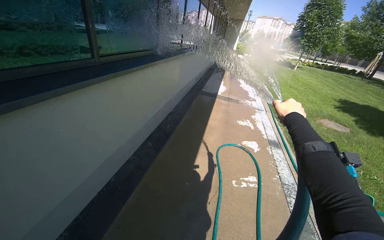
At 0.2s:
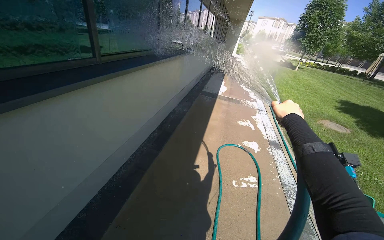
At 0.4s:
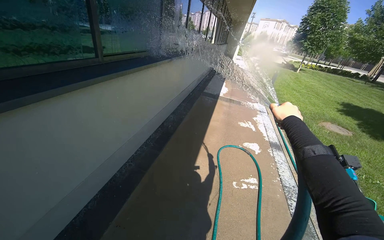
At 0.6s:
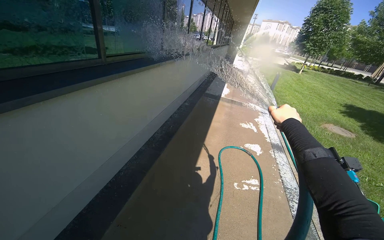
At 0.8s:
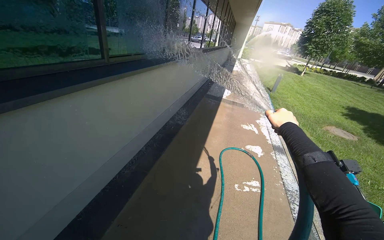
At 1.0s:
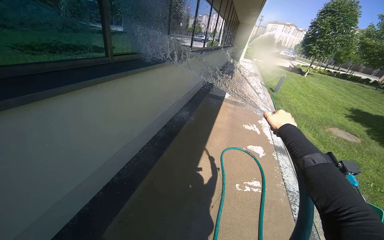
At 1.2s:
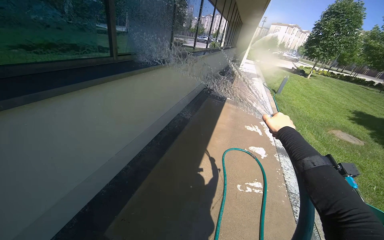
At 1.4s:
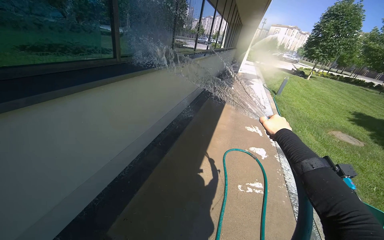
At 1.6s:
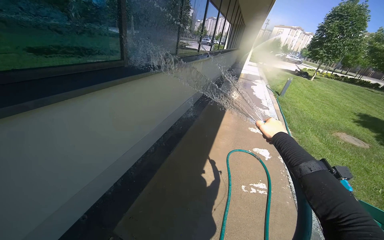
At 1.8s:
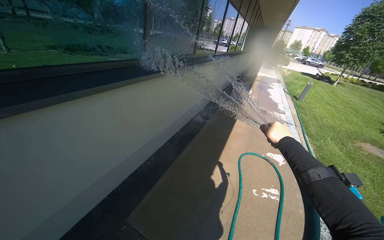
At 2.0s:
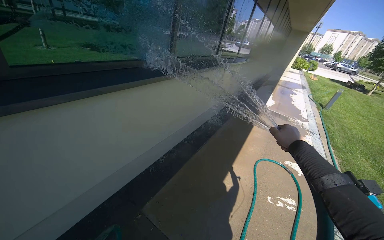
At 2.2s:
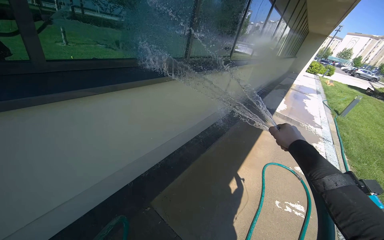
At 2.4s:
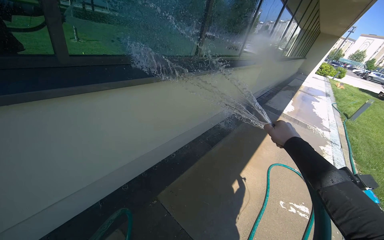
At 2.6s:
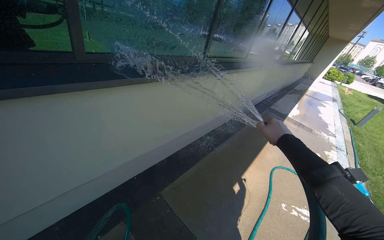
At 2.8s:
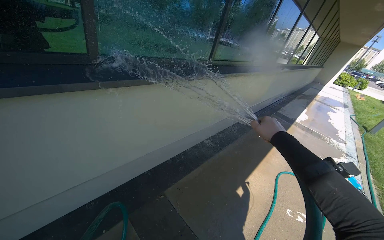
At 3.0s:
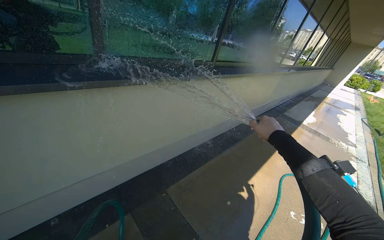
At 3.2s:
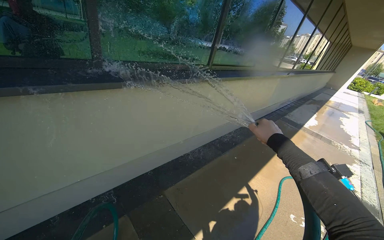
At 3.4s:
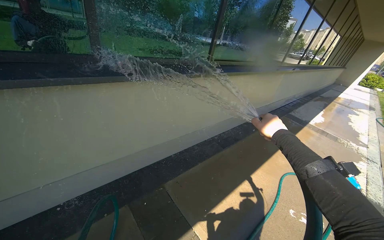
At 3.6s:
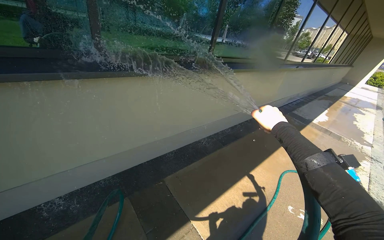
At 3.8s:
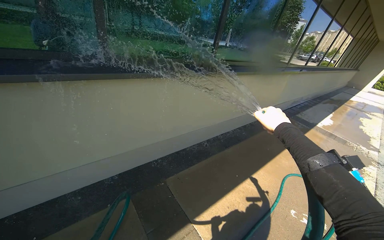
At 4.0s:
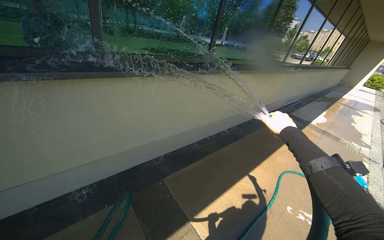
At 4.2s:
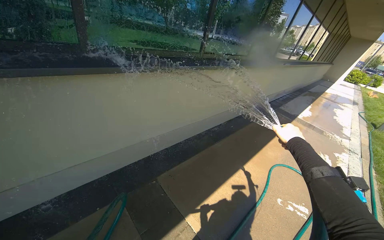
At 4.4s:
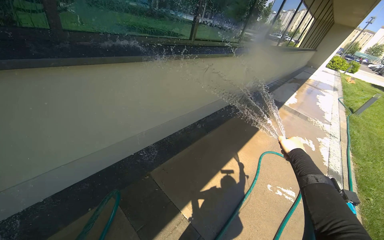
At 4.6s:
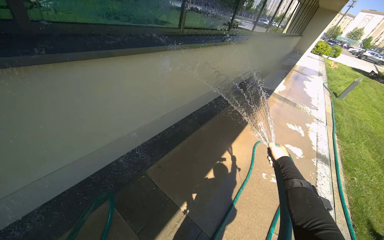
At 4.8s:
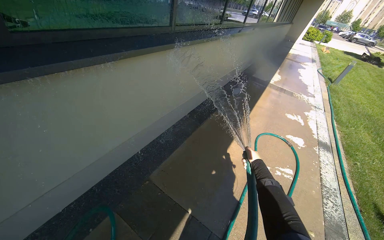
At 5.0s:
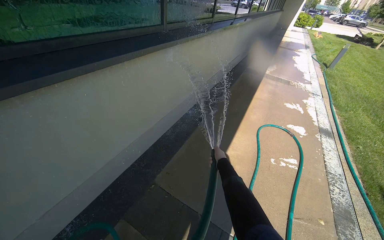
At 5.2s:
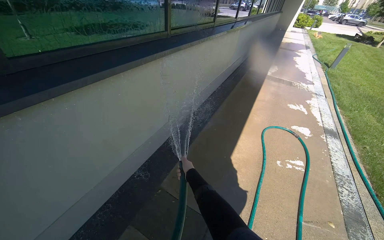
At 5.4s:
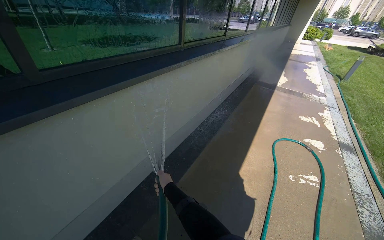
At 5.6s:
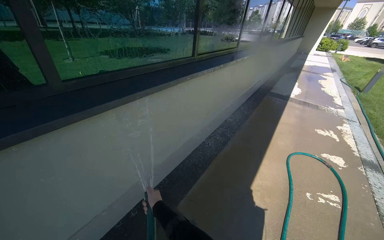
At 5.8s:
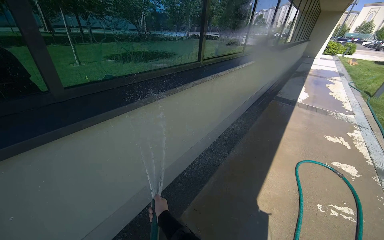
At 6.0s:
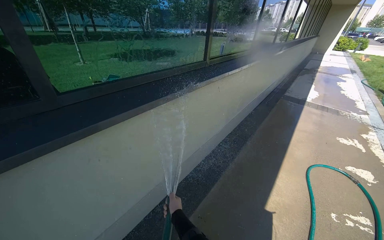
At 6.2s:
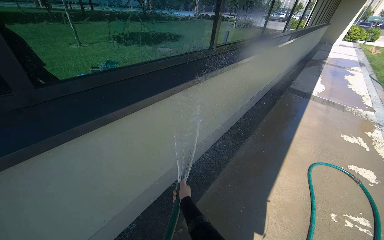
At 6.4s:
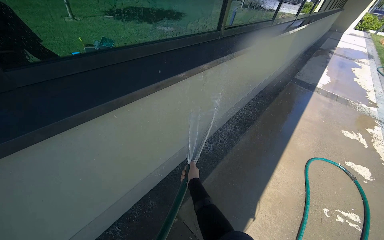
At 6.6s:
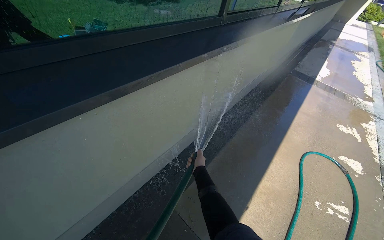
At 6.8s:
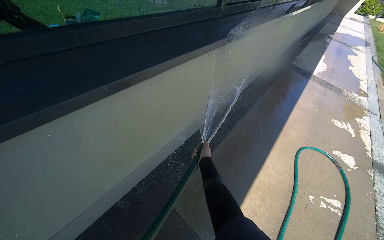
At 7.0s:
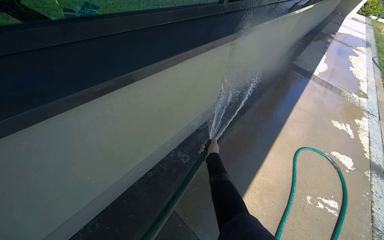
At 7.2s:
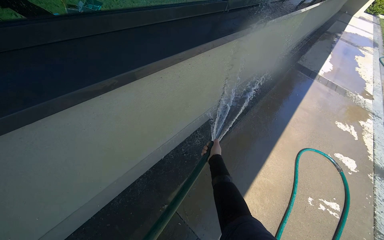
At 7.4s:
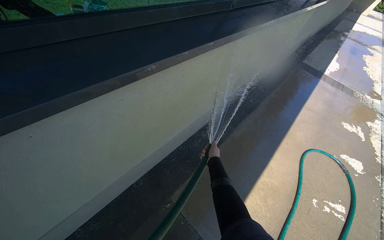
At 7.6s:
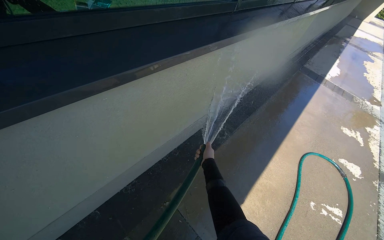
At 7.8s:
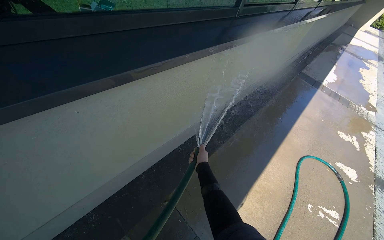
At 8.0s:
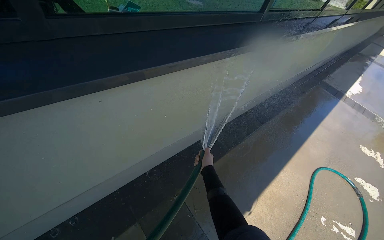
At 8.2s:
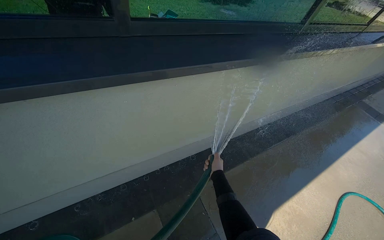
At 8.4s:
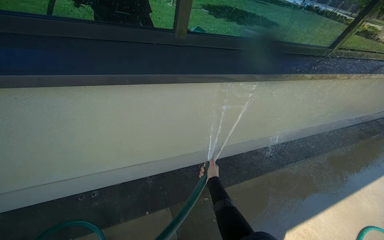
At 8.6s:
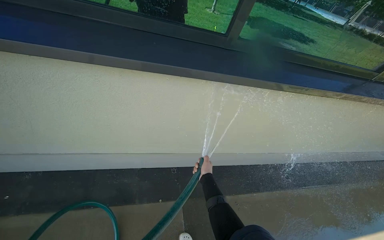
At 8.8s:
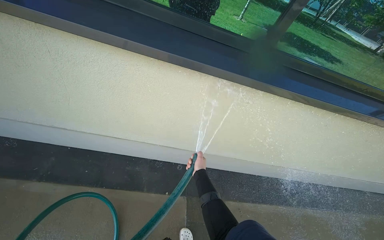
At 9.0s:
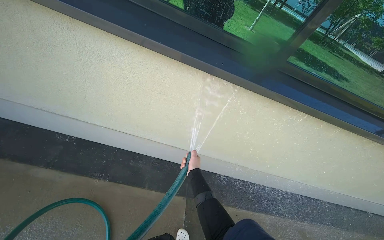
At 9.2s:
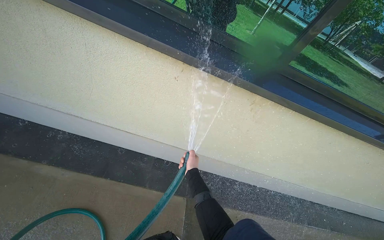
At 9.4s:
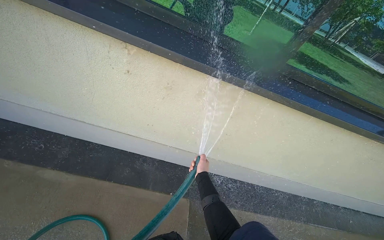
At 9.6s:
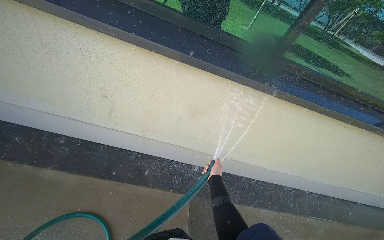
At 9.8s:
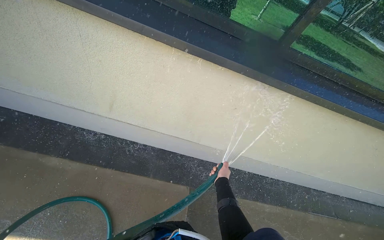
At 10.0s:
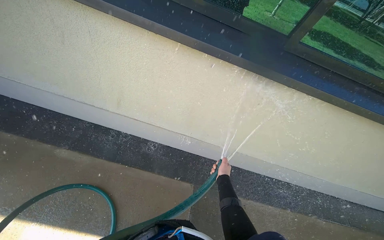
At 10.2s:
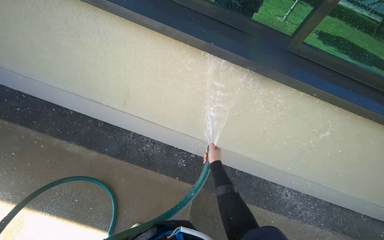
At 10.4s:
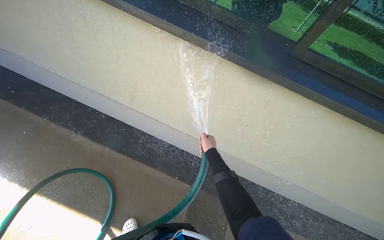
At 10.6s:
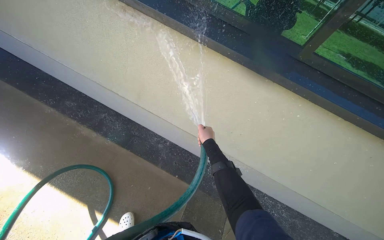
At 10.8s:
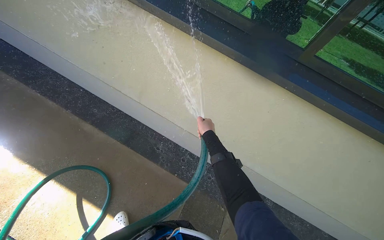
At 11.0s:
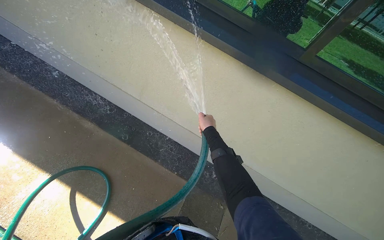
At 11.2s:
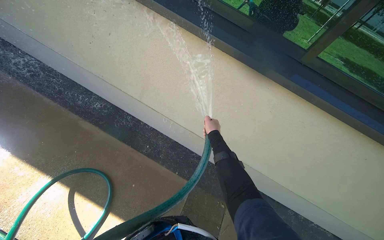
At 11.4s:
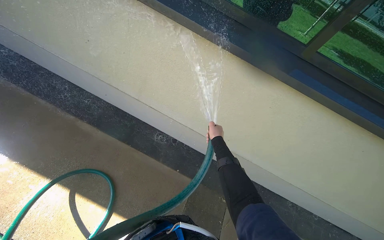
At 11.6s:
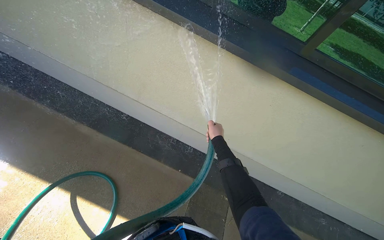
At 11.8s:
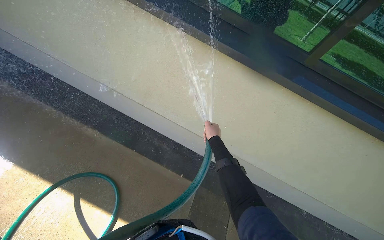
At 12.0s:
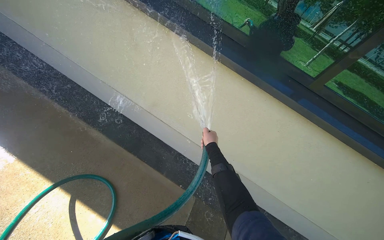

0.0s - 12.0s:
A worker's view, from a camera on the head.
Job: cleaning windows.
The whole recording: Spraying water on building windows. The worker sprays water onto the building windows with a hose.
1.6s - 3.0s: The wearer looks some 25 degrees further to the left.
3.0s - 4.4s: The right hand is displaced to the right and down the picture by approximately 30 cm.
4.4s - 6.0s: The head travels roughly 40 cm.
6.0s - 7.6s: The view tilts roughly 20 degrees downward. The right hand goes some 35 cm farther from the camera, up the picture and to the right.
7.6s - 9.0s: The head travels some 70 cm. The wearer's head swings roughly 50 degrees to the left. The view tilts approximately 10 degrees upward.
9.0s - 10.4s: The right hand travels to the right by about 10 cm.

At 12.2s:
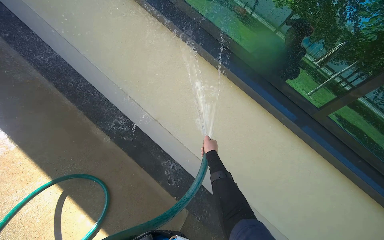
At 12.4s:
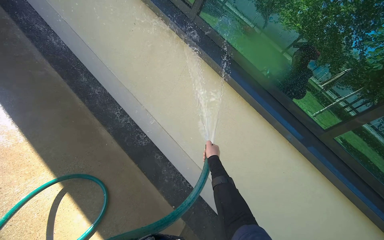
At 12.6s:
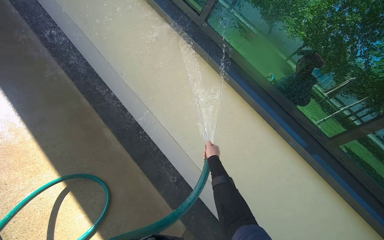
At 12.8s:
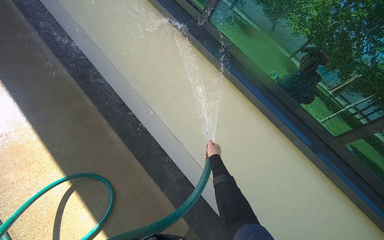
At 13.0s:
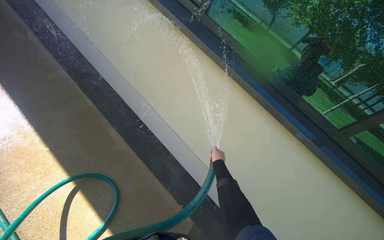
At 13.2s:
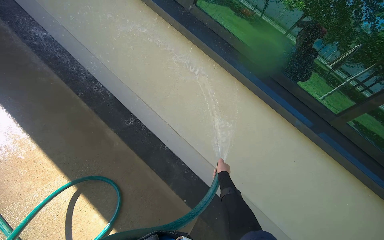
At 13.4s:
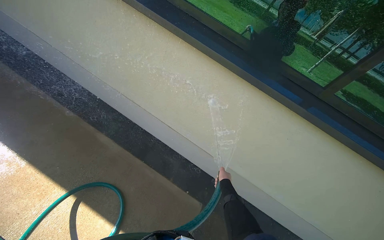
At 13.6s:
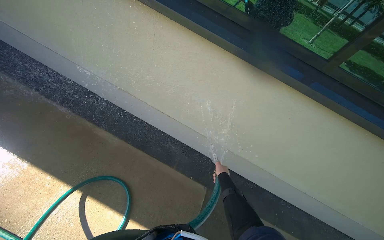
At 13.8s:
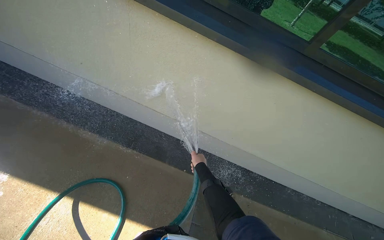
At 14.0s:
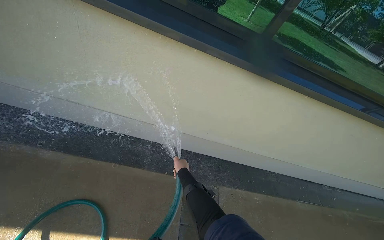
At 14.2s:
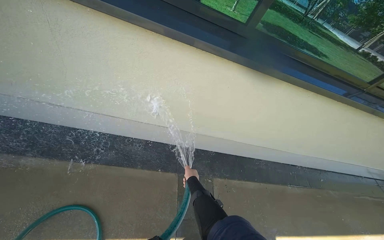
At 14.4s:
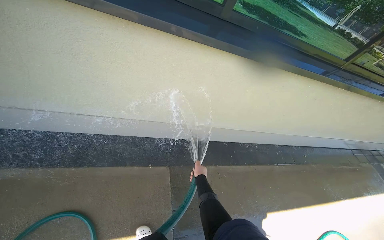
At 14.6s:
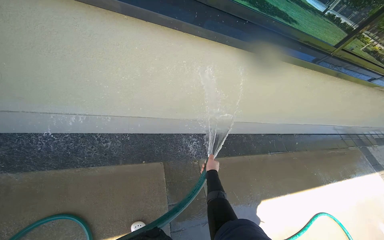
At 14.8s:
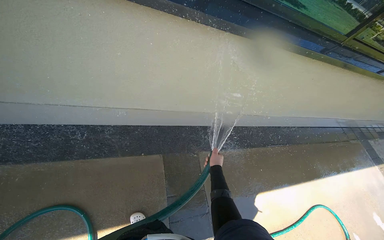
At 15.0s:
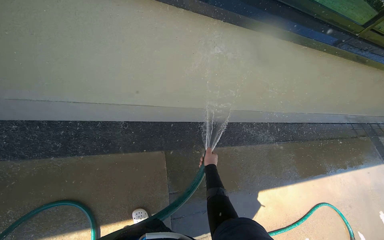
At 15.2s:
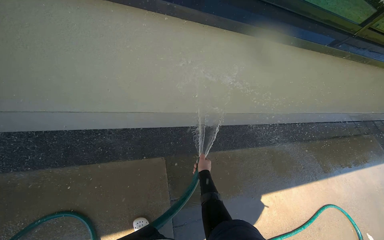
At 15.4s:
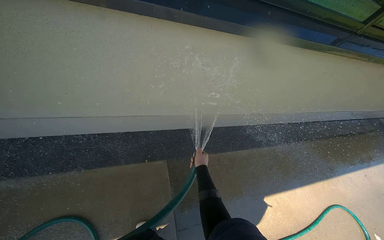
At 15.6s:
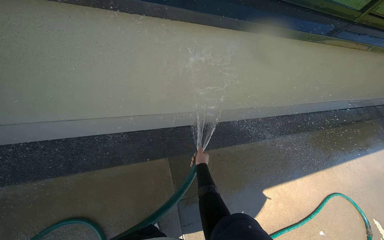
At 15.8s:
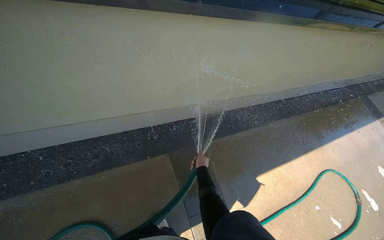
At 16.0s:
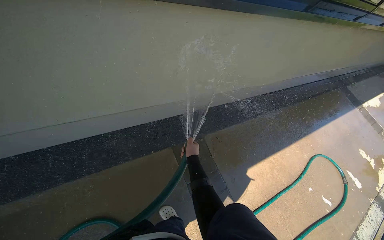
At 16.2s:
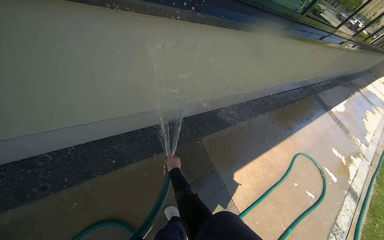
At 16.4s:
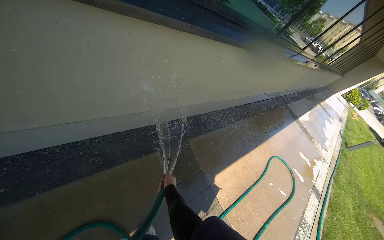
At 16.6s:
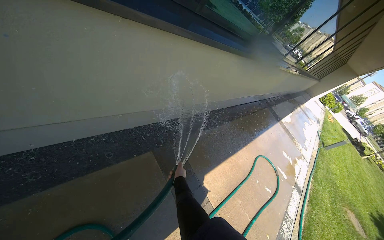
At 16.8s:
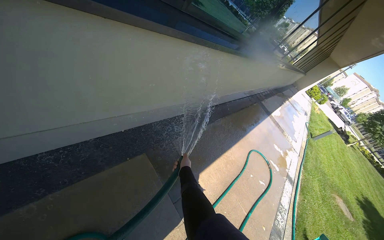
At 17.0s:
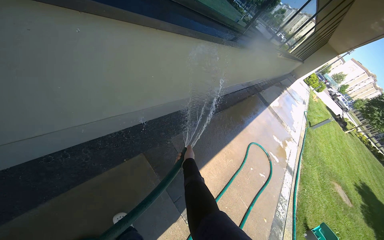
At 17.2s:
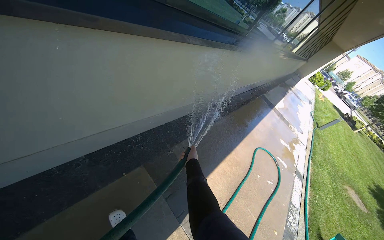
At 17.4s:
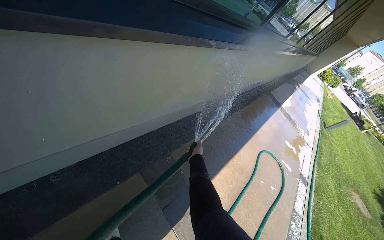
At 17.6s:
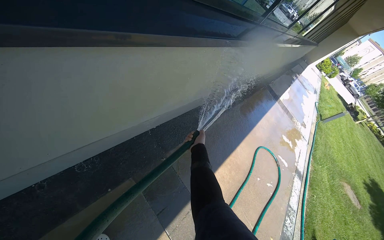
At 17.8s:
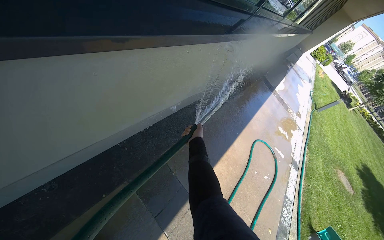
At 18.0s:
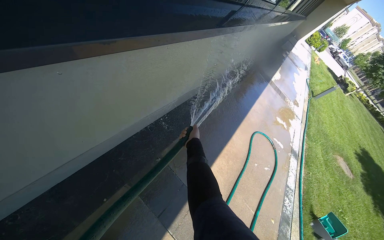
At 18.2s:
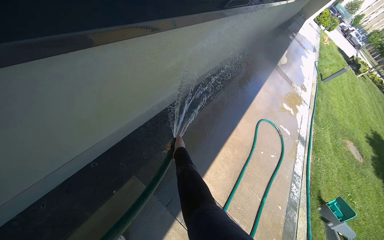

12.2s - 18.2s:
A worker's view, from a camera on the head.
Job: cleaning windows.
The whole recording: Spraying water on building windows. The worker sprays water onto the building windows with a hose.
13.8s - 15.2s: The wearer's head swings approximately 25 degrees to the right. The view tilts about 15 degrees downward.
15.2s - 16.6s: The camera is carried some 50 cm. The head rotates approximately 25 degrees to the right.
16.6s - 18.2s: The wearer moves approximately 60 cm. The view tips downward by some 15 degrees.

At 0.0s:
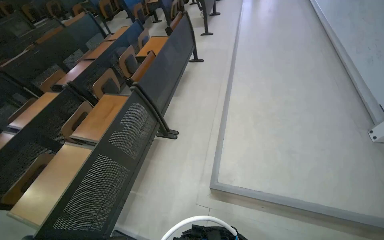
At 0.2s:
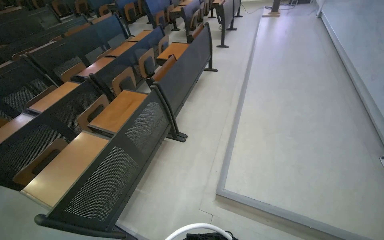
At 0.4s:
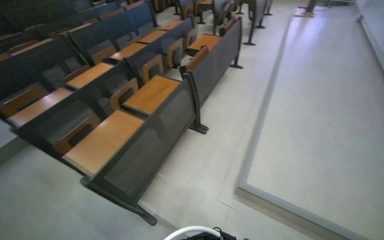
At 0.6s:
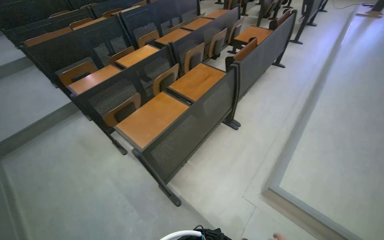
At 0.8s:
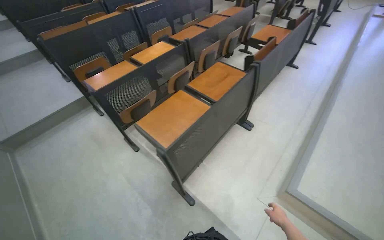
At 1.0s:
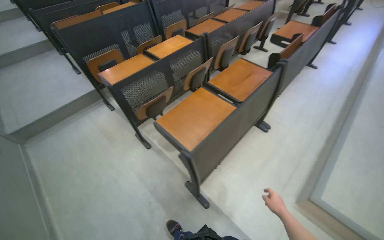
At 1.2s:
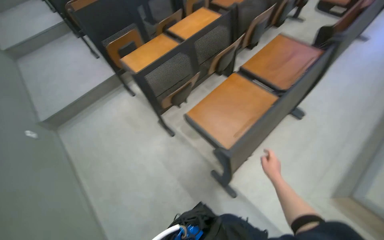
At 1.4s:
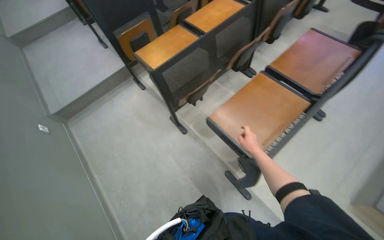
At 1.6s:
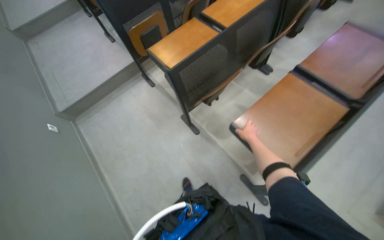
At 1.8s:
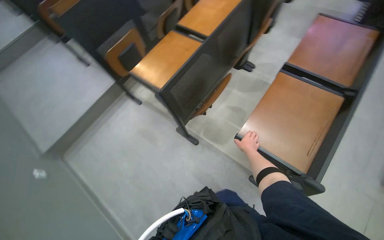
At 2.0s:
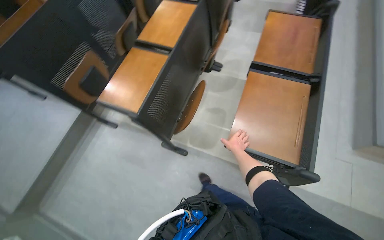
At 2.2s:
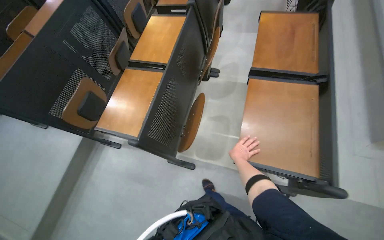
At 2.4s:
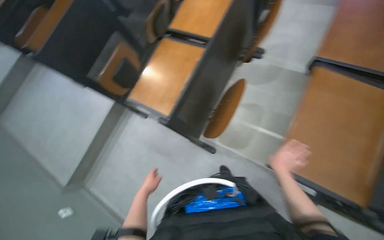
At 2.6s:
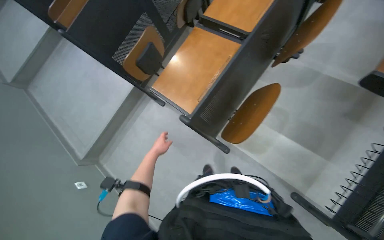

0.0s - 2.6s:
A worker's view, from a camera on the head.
Job: organizing items.
The whole recording: Lowering auditorium desks. The worker continues lowering the desks in the auditorium.
0.0s - 1.2s: The head travels approximately 1 m. The wearer looks approximately 30 degrees further to the left.
1.2s - 2.6s: The wearer moves some 70 cm. The view tilts roughly 15 degrees downward.
